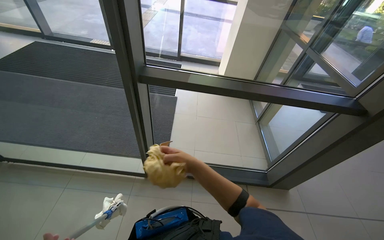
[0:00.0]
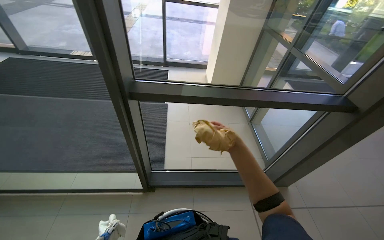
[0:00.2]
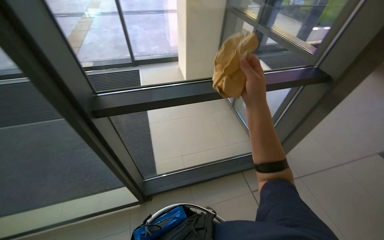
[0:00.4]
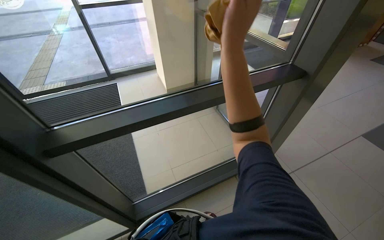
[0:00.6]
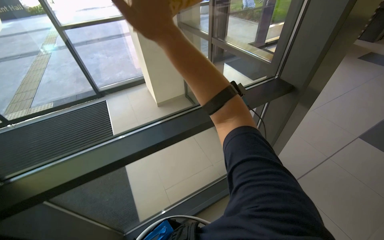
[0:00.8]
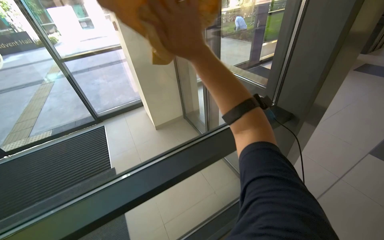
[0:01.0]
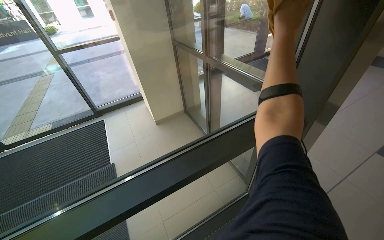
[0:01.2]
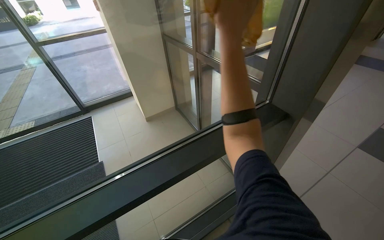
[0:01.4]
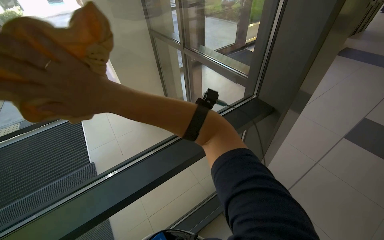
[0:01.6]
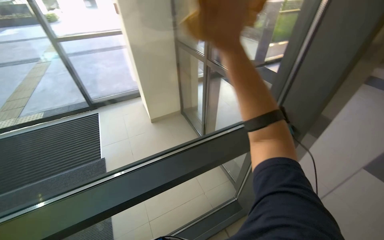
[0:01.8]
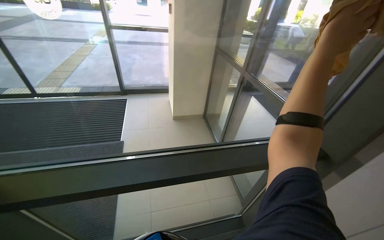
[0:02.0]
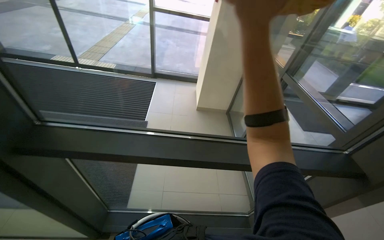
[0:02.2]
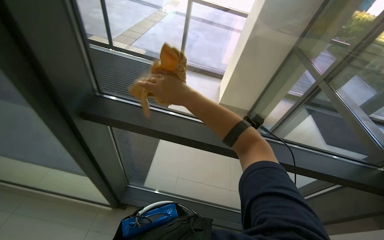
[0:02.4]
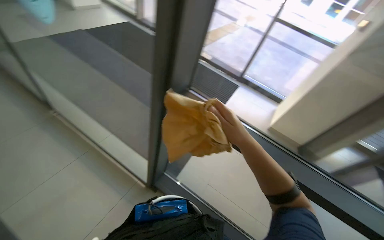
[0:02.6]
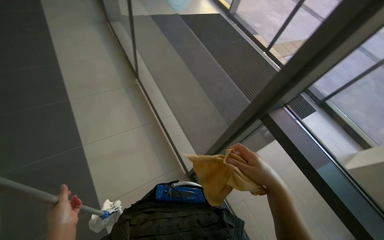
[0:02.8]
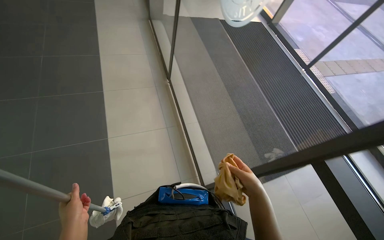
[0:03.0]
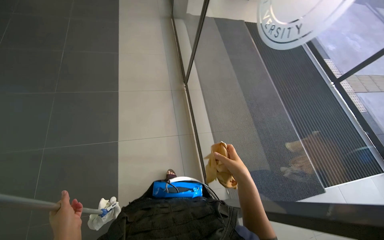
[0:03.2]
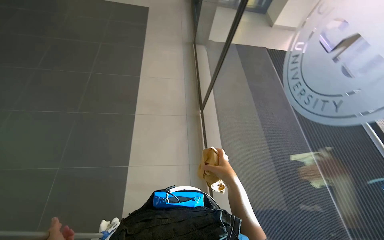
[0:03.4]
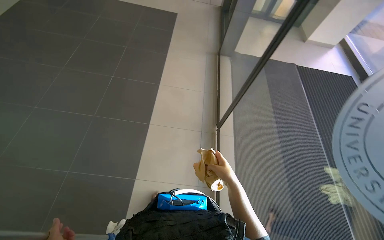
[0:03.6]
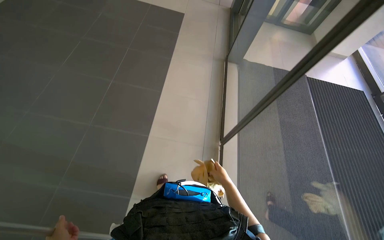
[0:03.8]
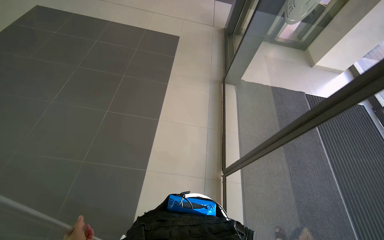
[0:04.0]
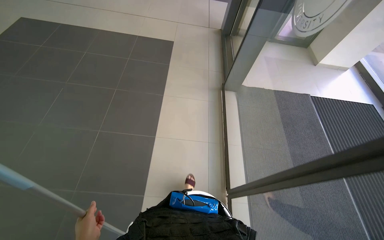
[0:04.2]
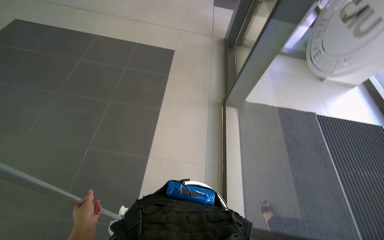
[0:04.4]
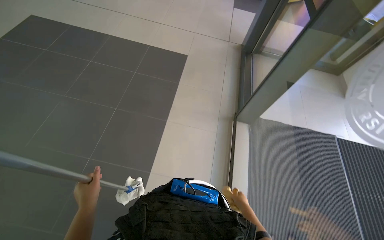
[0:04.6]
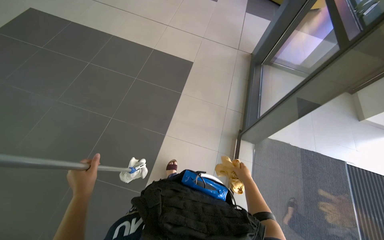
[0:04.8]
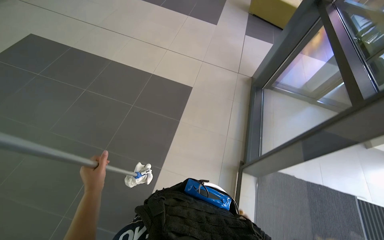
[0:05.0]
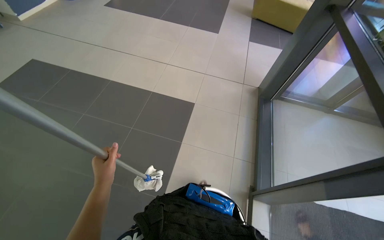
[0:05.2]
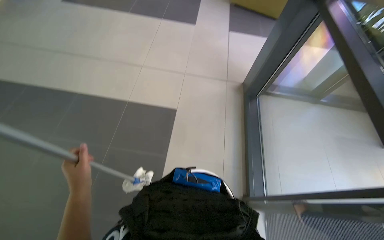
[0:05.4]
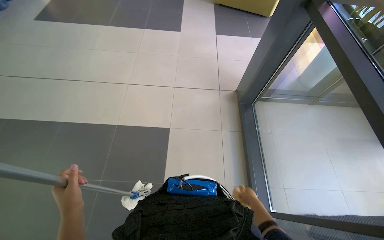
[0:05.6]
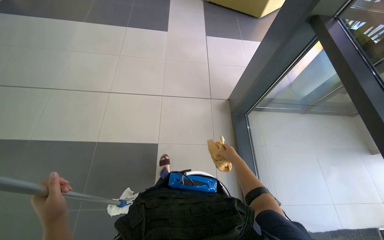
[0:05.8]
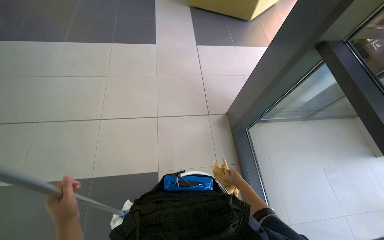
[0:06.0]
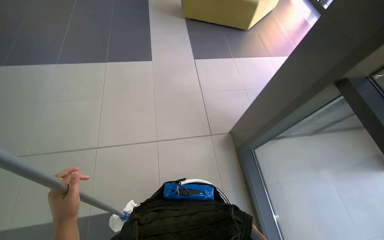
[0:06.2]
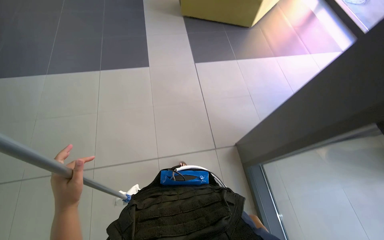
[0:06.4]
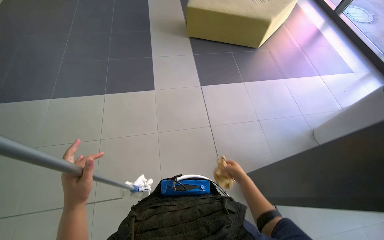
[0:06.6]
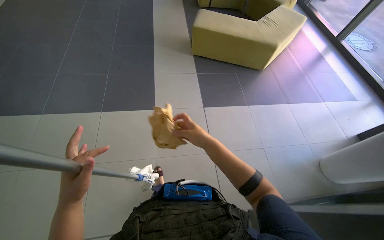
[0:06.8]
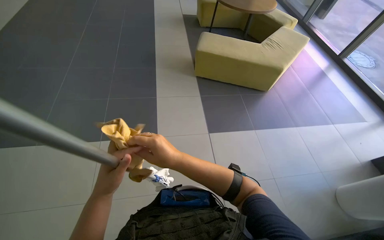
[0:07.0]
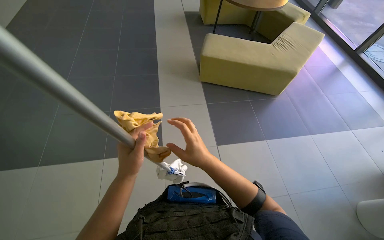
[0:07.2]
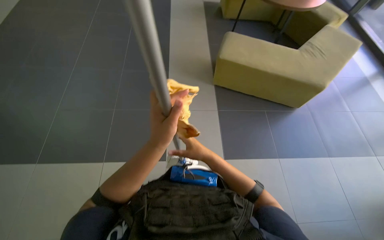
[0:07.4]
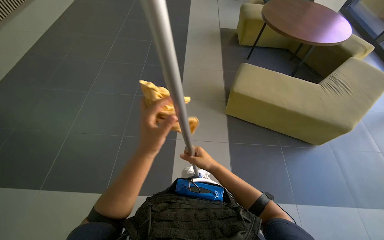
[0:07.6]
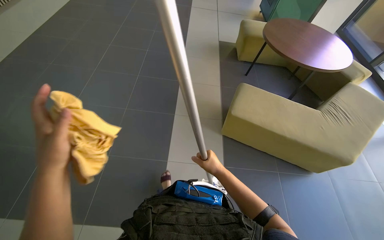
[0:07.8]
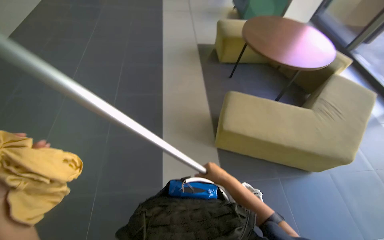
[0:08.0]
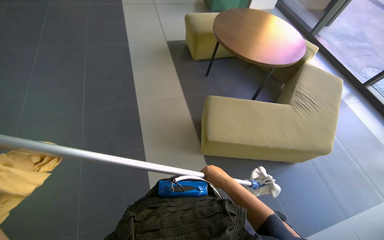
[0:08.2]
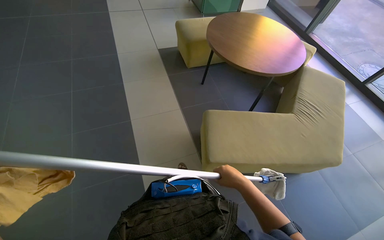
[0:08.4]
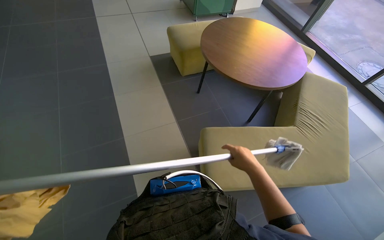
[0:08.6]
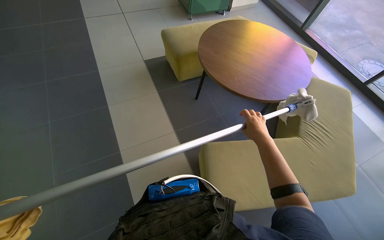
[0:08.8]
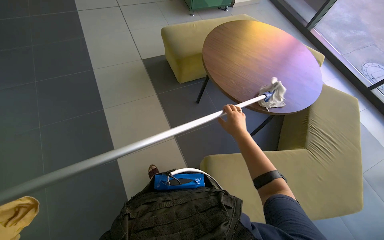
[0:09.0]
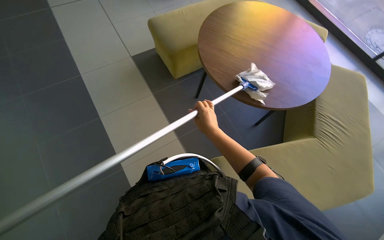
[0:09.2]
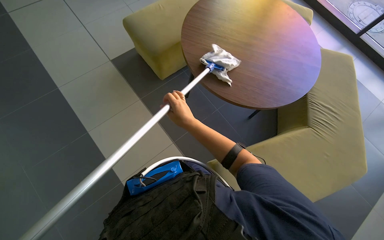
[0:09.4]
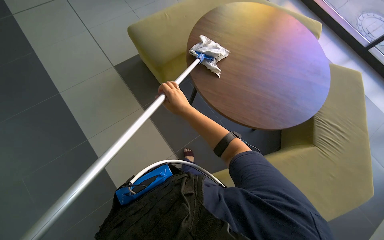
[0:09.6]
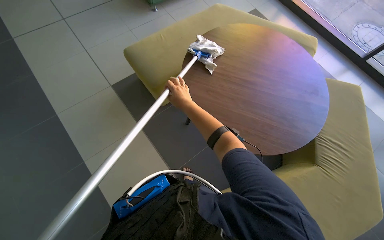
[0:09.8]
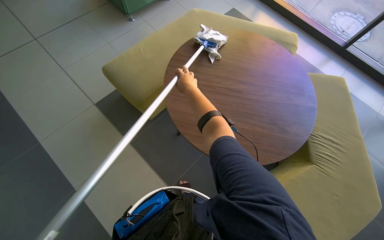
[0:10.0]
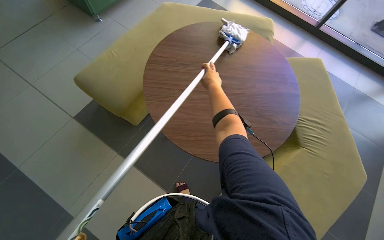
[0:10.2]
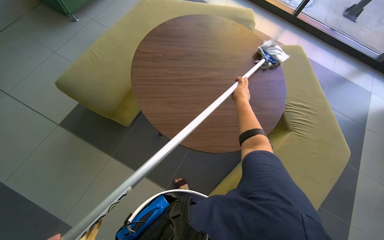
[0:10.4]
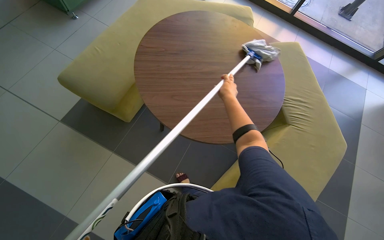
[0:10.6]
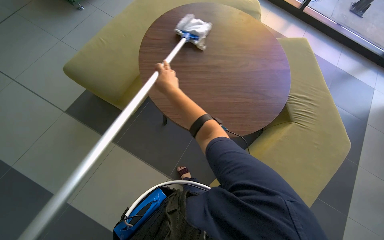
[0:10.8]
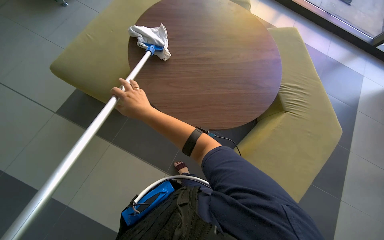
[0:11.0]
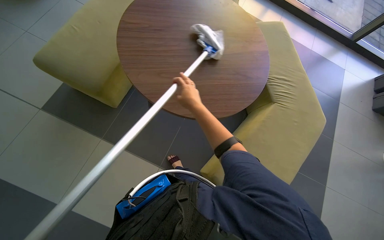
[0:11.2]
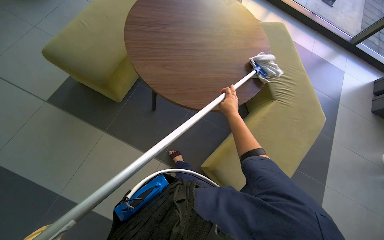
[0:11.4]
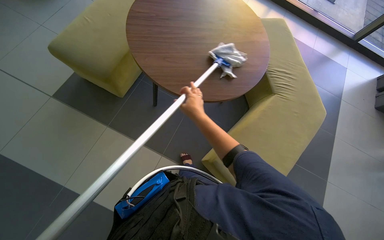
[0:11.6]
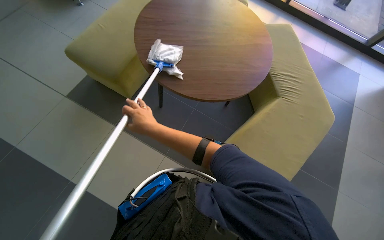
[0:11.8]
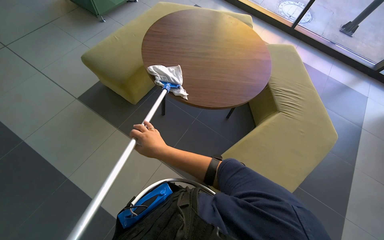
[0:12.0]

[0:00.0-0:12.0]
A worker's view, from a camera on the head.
Job: cleaning windows.
The whole recording: Cleaning large windows. The worker cleans large glass windows and their frames using a cloth and a squeegee on a pole.
0:00.0 to 0:01.6: The camera is carried about 60 cm. The head turns to the right by roughly 40 degrees.
0:01.6 to 0:03.0: The wearer moves about 80 cm. The head turns to the left by some 110 degrees.
0:03.0 to 0:04.4: The head travels about 1 m.
0:04.4 to 0:06.0: The wearer moves about 2 m.
0:06.0 to 0:07.6: The camera is carried roughly 1 m.
0:07.6 to 0:09.0: The camera is carried roughly 1 m. The wearer's head swings some 20 degrees to the right.
0:09.0 to 0:10.4: The wearer moves roughly 70 cm. The head turns to the right by some 35 degrees.
0:10.4 to 0:12.0: The right hand goes left and right, about 35 cm each way, reversing 2 times.

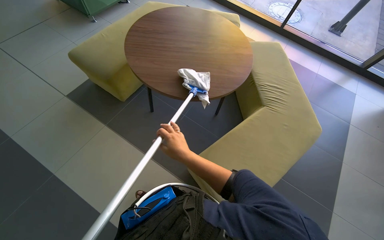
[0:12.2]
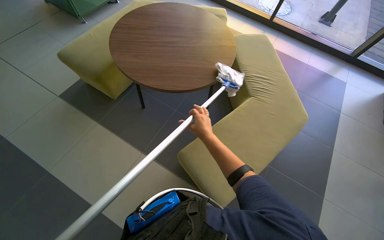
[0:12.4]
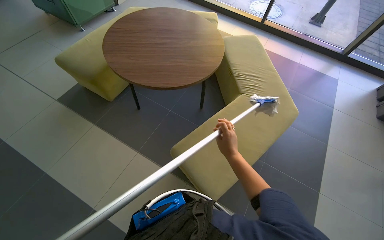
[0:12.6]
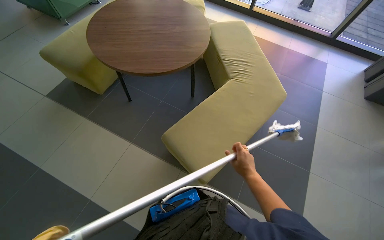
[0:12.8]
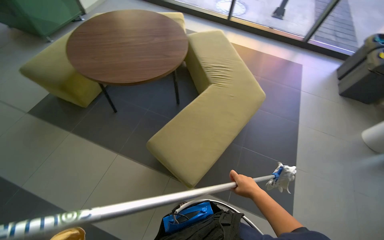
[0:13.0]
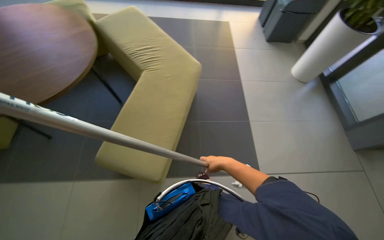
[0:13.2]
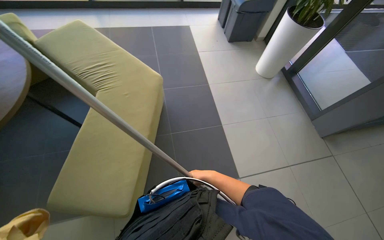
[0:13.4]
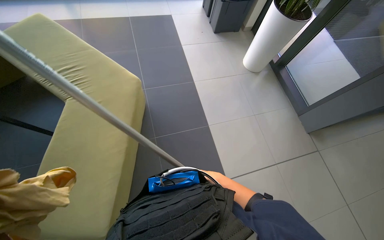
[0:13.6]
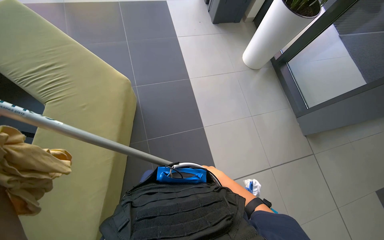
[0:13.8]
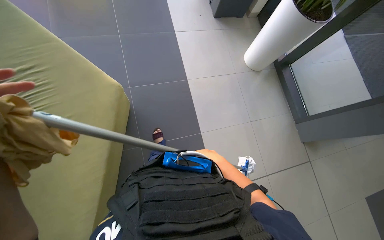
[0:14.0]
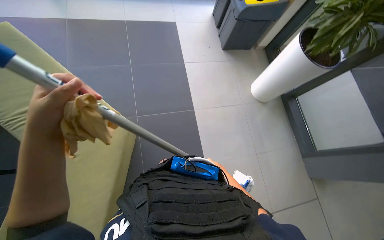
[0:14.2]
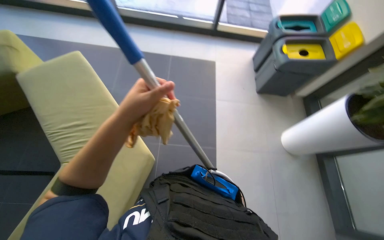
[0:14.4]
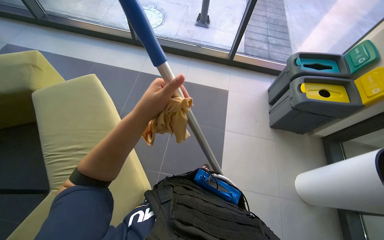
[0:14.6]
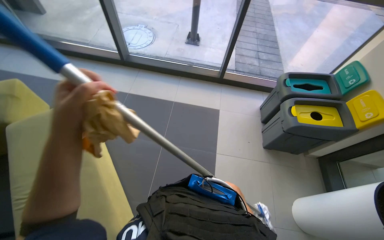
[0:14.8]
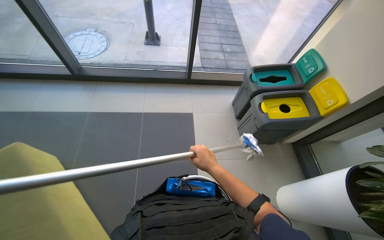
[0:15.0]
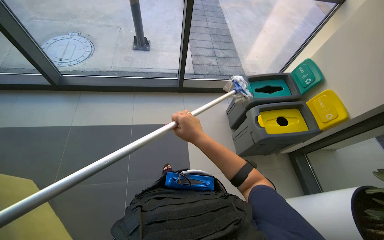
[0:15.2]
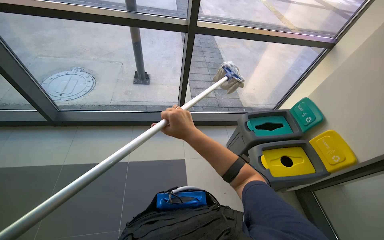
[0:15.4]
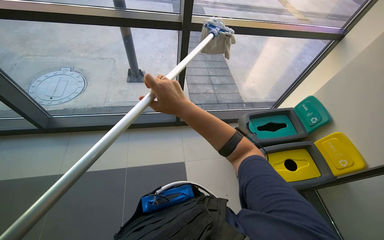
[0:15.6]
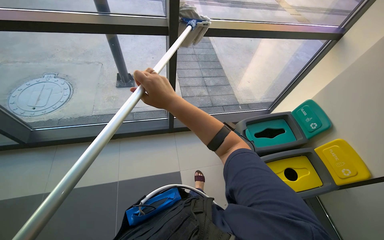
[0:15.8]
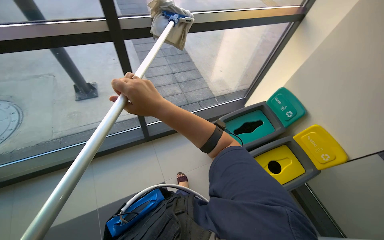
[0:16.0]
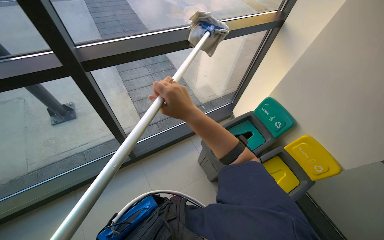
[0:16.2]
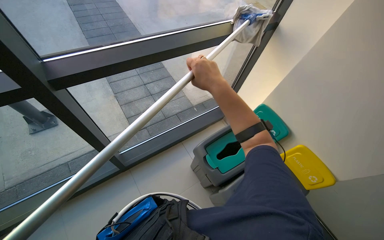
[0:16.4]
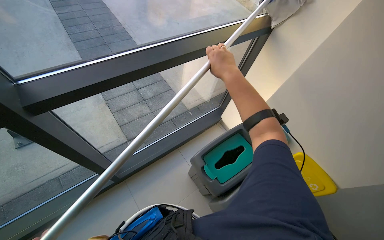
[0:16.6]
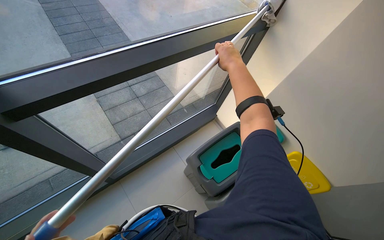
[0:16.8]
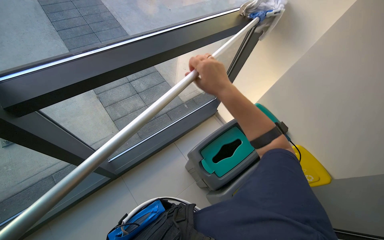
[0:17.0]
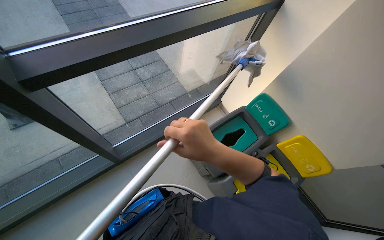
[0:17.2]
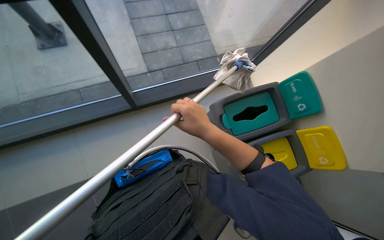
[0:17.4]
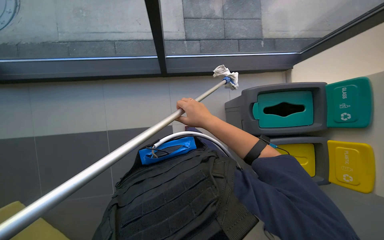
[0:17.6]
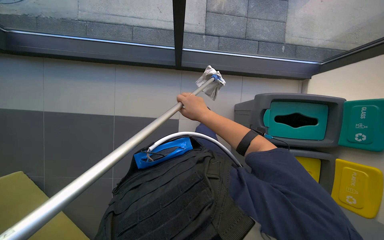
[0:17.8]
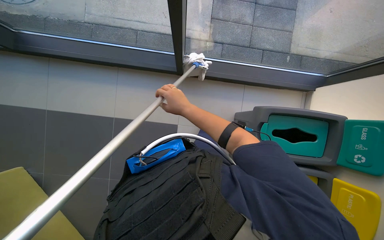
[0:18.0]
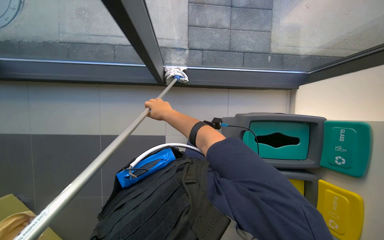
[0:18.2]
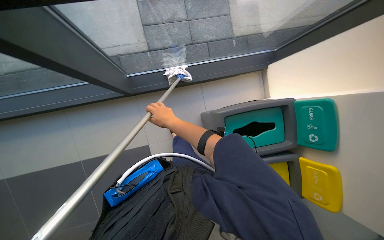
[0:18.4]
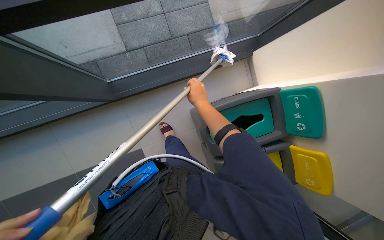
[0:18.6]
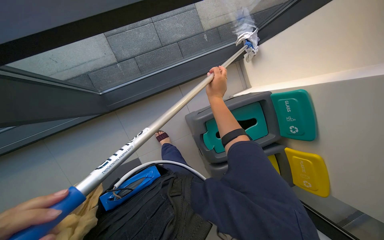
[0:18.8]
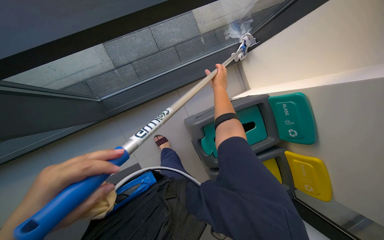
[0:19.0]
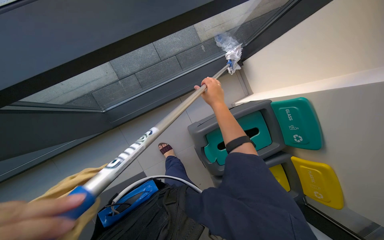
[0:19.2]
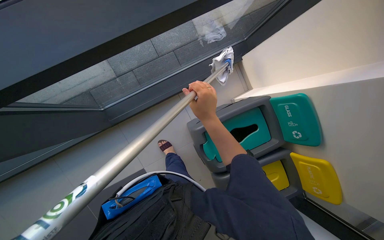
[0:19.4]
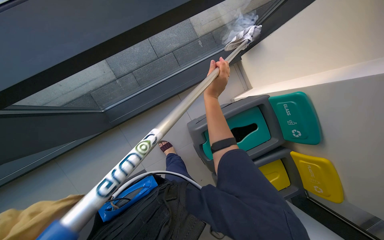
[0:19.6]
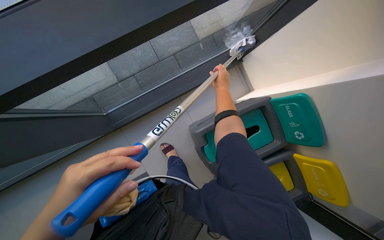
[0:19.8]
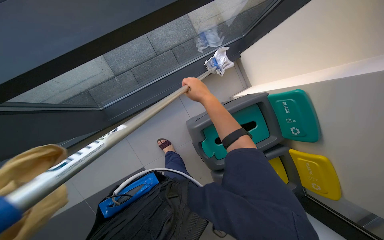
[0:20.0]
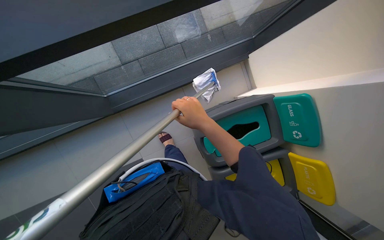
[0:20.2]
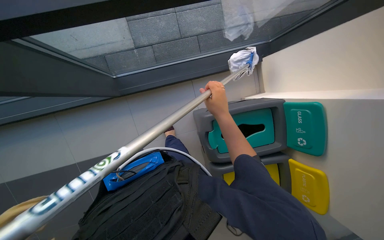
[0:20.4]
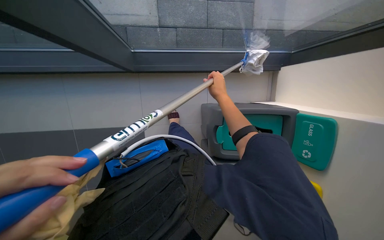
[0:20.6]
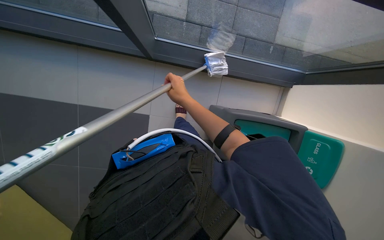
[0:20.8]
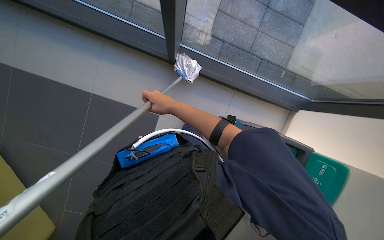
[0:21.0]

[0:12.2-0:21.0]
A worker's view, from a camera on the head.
Job: cleaning windows.
The whole recording: Cleaning large windows. The worker cleans large glass windows and their frames using a cloth and a squeegee on a pole.
0:12.2 to 0:13.6: The head travels about 50 cm. The head turns to the right by some 55 degrees. The wearer looks approximately 15 degrees further downward.
0:13.6 to 0:15.2: The wearer moves about 1.5 m. The wearer looks approximately 15 degrees further upward.
0:15.2 to 0:16.6: The camera travels about 90 cm. The wearer looks about 30 degrees further to the right.
0:16.6 to 0:18.0: The head rotates some 40 degrees to the left. The view tips downward by about 35 degrees.
0:18.0 to 0:19.6: The scene turns about 35 degrees counterclockwise in the picture.
0:19.6 to 0:21.0: Everything in view rotates roughly 45 degrees clockwise.
